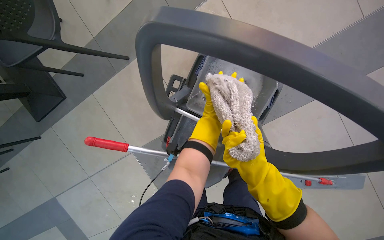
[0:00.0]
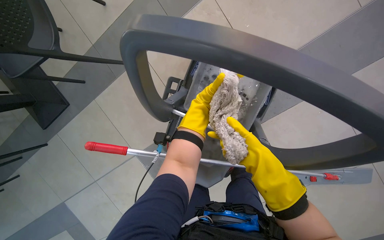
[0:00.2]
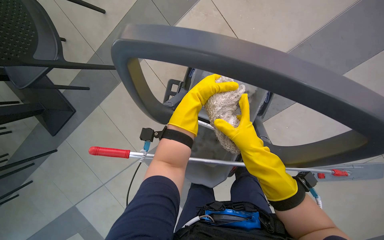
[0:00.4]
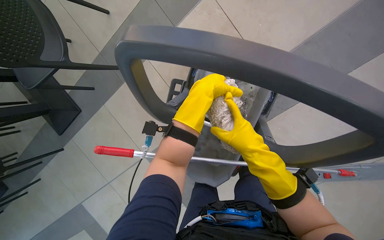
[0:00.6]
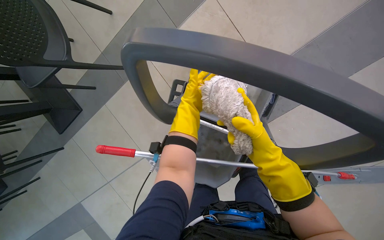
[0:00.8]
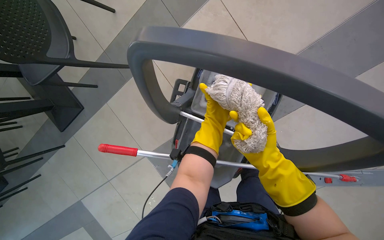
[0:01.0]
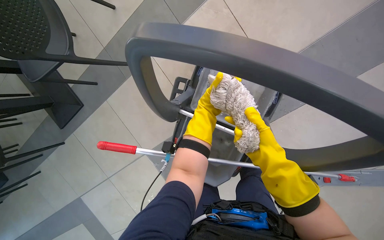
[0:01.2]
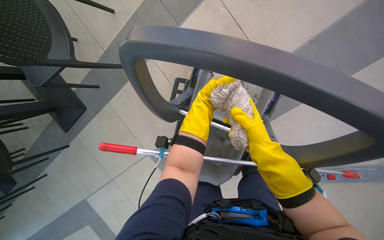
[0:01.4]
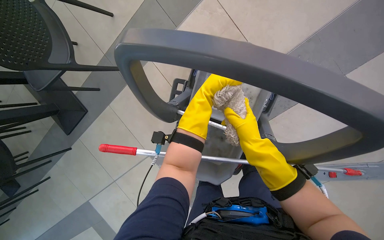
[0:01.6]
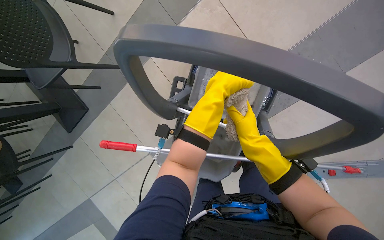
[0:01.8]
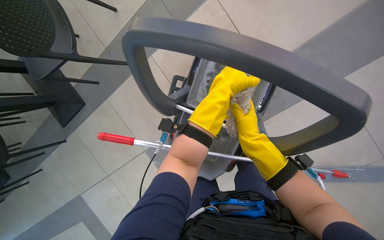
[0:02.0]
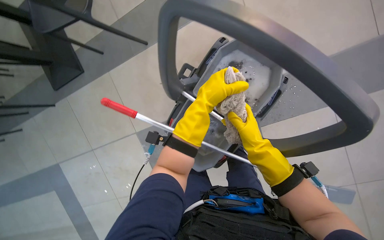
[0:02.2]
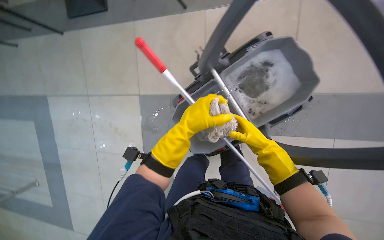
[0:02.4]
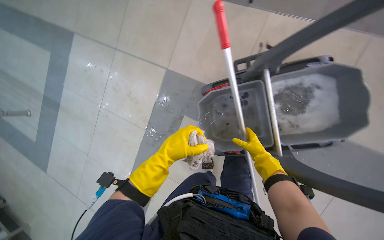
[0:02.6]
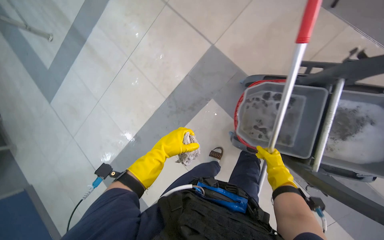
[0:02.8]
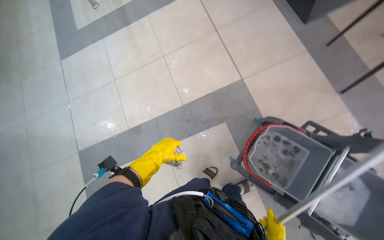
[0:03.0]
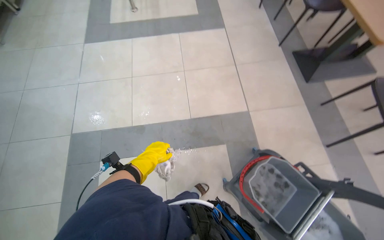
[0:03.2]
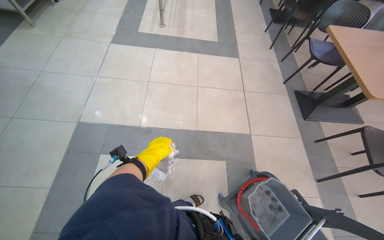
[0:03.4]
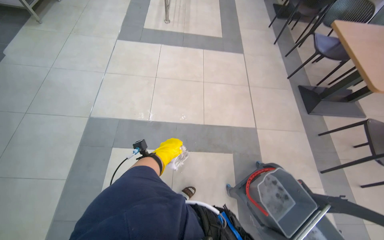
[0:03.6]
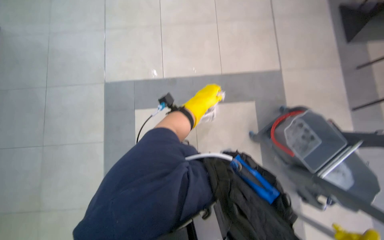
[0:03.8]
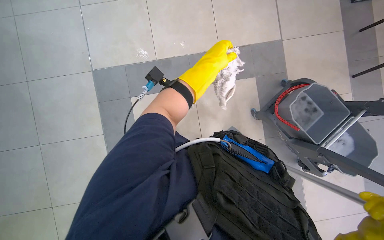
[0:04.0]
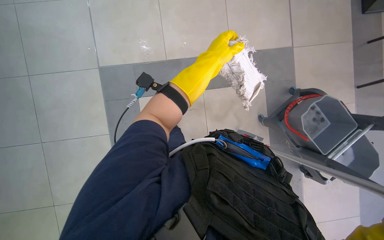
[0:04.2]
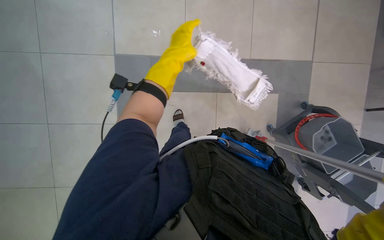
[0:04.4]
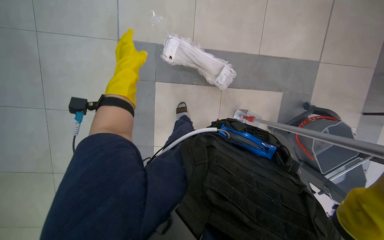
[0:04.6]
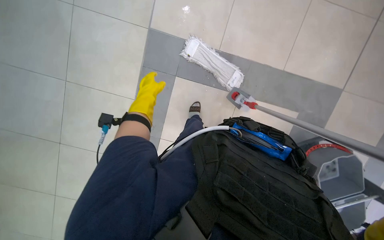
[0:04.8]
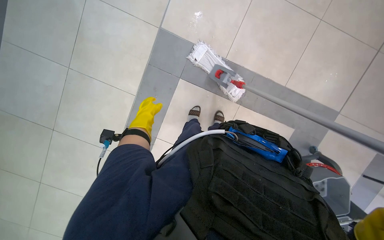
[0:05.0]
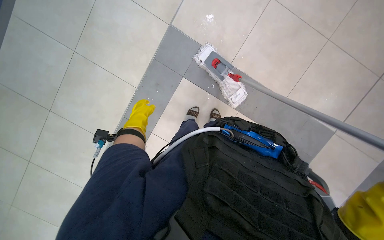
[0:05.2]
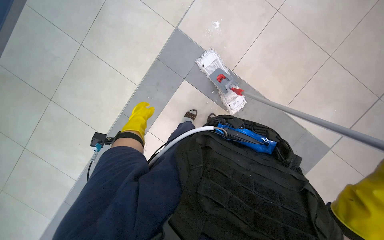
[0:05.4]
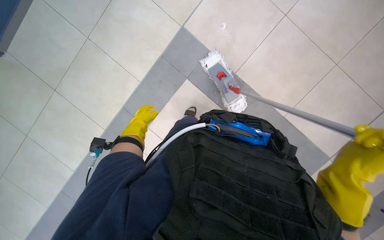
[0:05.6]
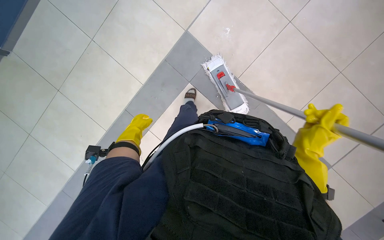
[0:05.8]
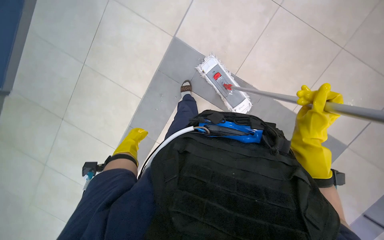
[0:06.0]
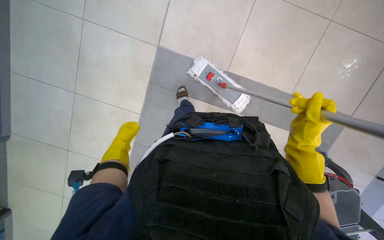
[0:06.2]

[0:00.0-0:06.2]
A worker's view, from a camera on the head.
Job: mopping floor.
The whole recording: Cleaning and wringing mop. The worker detaches the mop head, cleans and wrings it in the bucket, then reattaches it.
0:00.0 to 0:01.6: The left hand moves nearer and farther over some 15 cm, changing direction 4 times.
0:01.6 to 0:03.2: The head travels some 80 cm. The camera sweeps to the right, by about 20 degrees. Everything in view rotates some 105 degrees clockwise.
0:03.2 to 0:04.6: The wearer moves roughly 50 cm. The wearer looks roughly 25 degrees further downward.
0:04.6 to 0:06.2: The head travels about 40 cm.

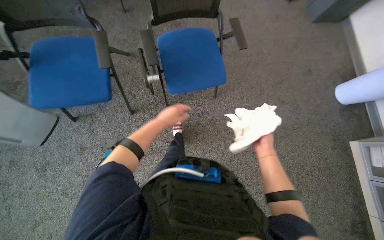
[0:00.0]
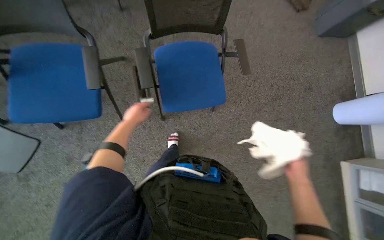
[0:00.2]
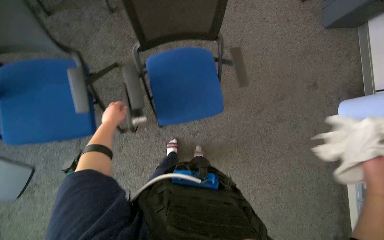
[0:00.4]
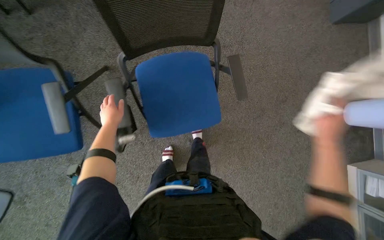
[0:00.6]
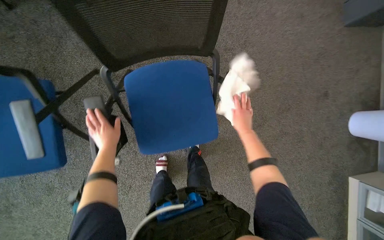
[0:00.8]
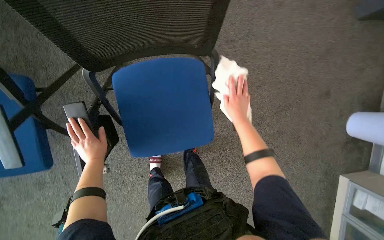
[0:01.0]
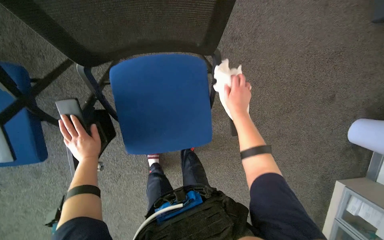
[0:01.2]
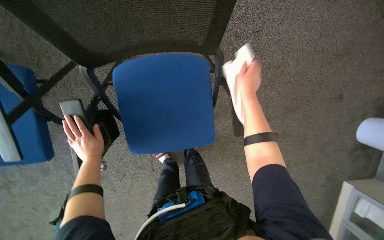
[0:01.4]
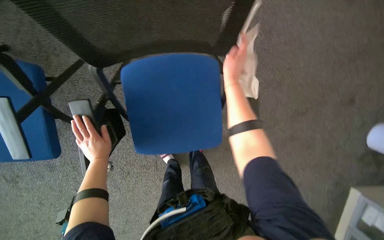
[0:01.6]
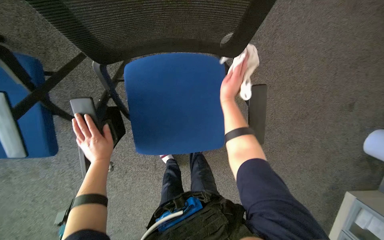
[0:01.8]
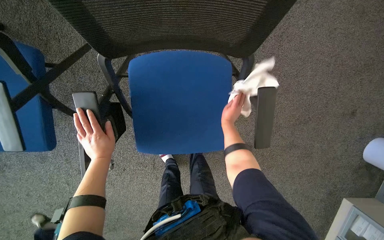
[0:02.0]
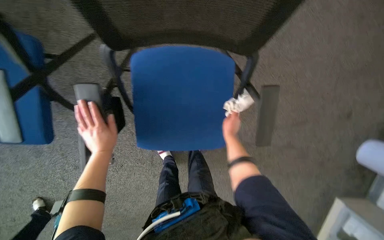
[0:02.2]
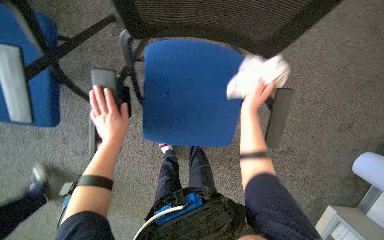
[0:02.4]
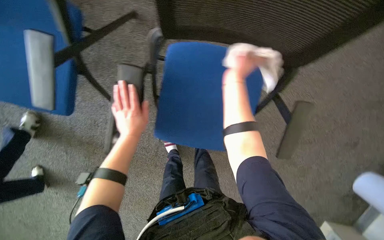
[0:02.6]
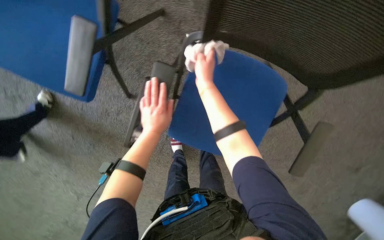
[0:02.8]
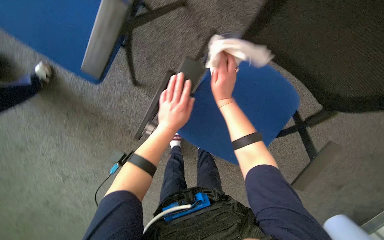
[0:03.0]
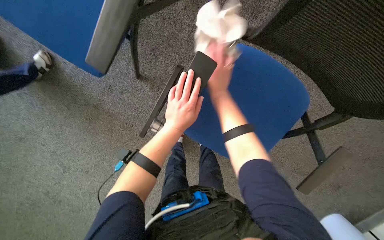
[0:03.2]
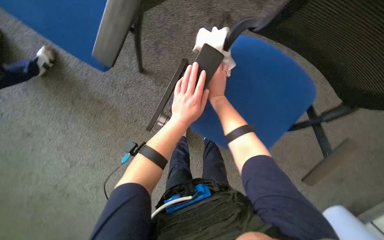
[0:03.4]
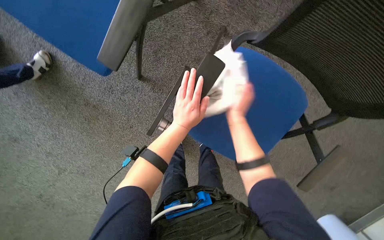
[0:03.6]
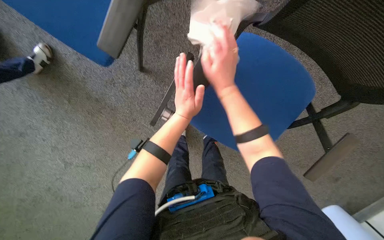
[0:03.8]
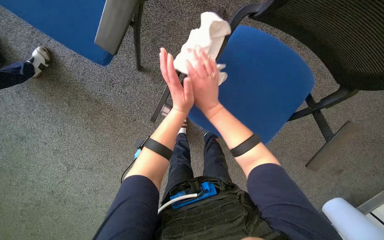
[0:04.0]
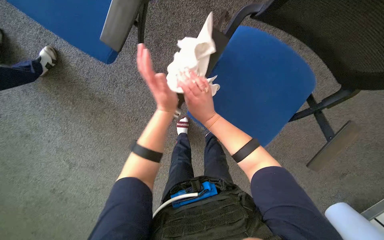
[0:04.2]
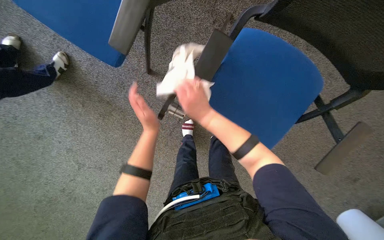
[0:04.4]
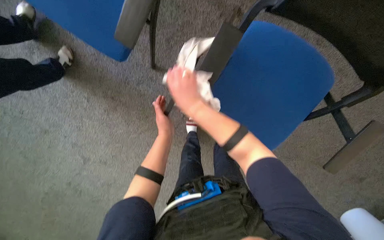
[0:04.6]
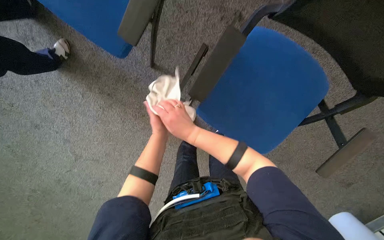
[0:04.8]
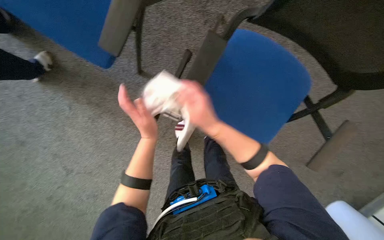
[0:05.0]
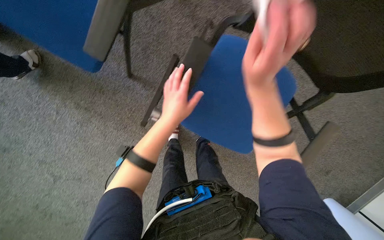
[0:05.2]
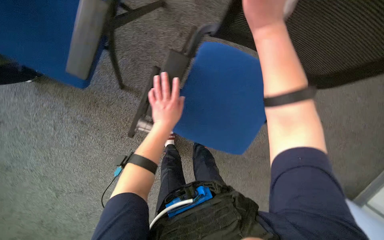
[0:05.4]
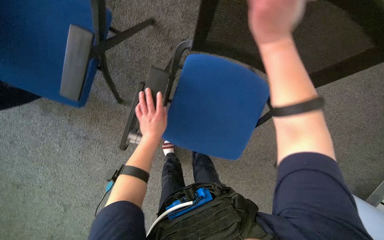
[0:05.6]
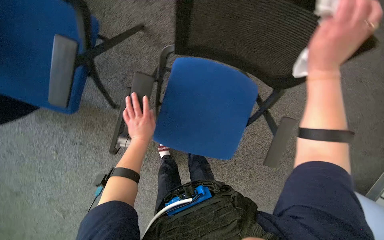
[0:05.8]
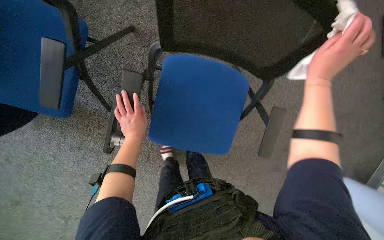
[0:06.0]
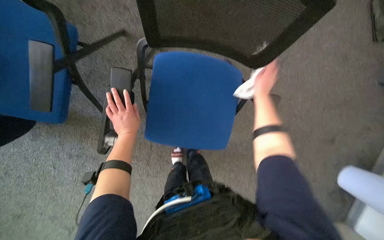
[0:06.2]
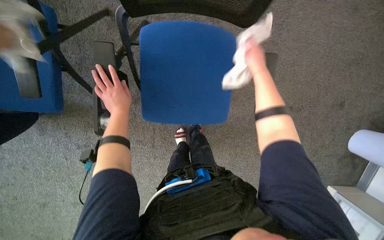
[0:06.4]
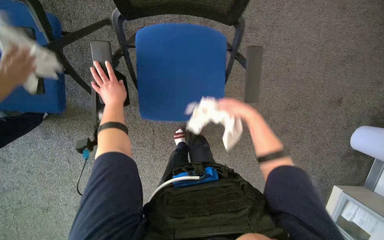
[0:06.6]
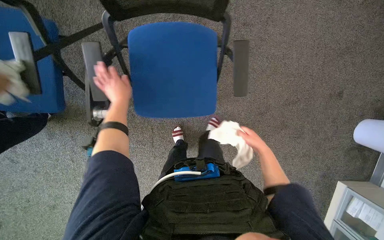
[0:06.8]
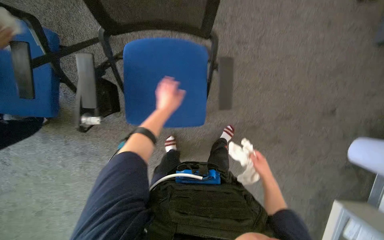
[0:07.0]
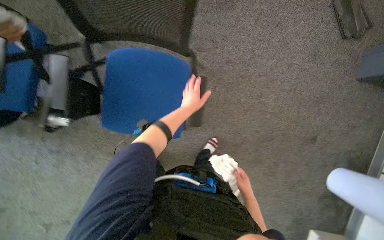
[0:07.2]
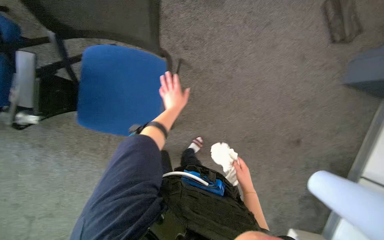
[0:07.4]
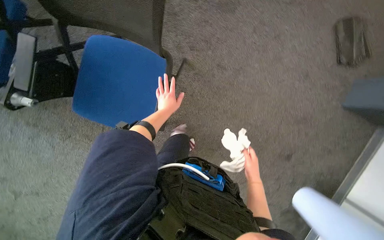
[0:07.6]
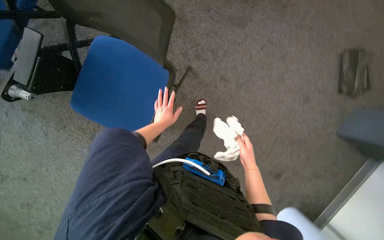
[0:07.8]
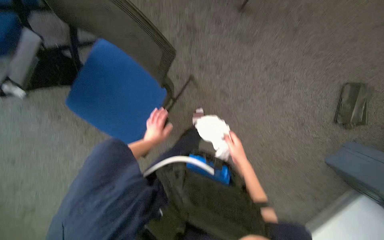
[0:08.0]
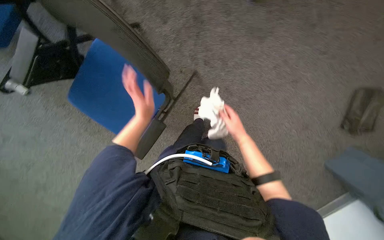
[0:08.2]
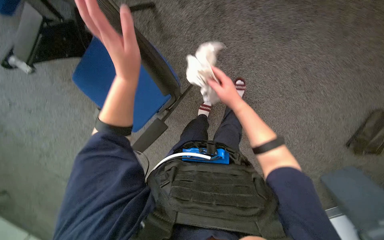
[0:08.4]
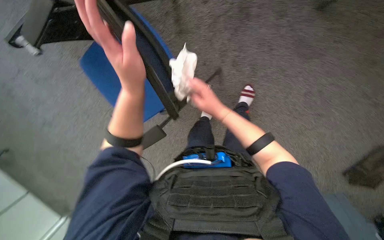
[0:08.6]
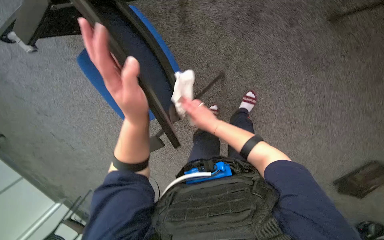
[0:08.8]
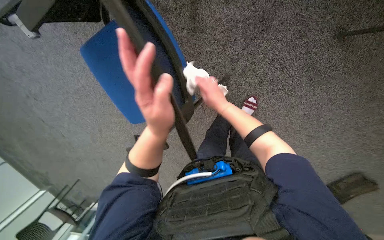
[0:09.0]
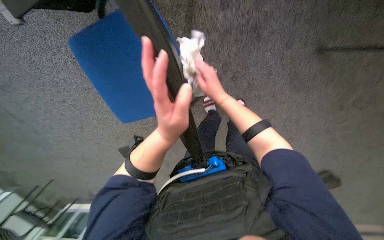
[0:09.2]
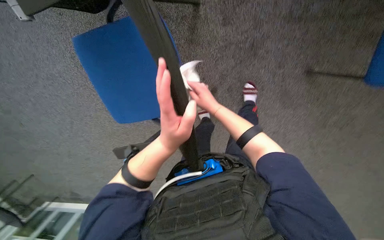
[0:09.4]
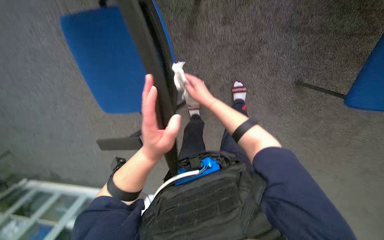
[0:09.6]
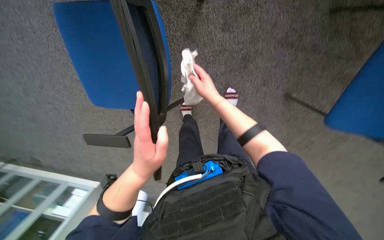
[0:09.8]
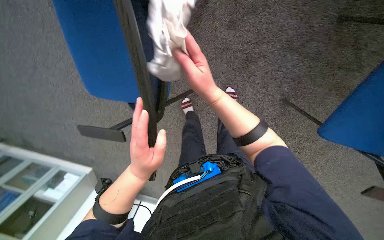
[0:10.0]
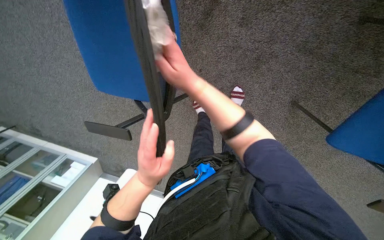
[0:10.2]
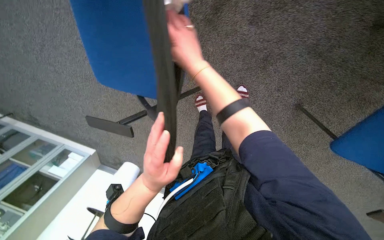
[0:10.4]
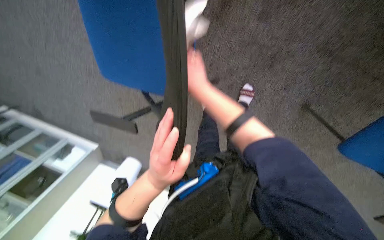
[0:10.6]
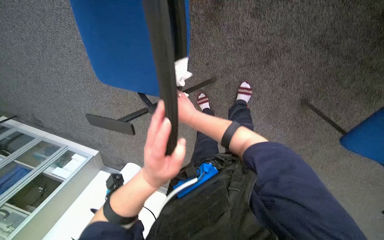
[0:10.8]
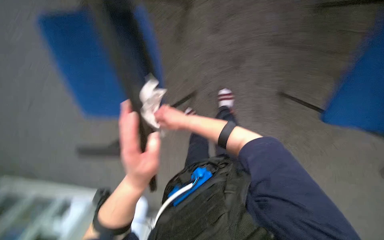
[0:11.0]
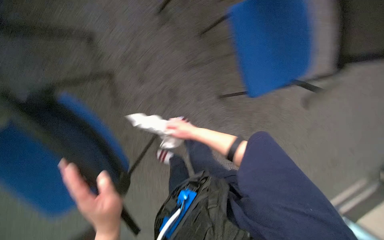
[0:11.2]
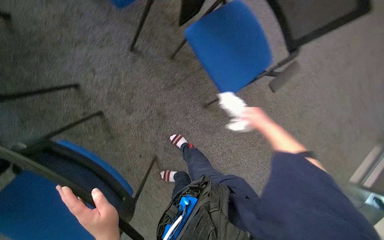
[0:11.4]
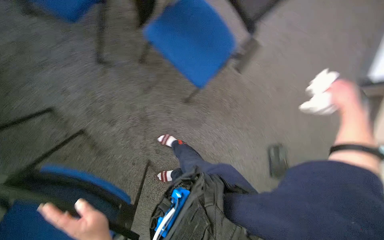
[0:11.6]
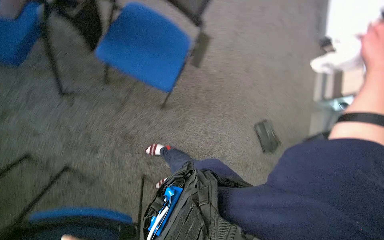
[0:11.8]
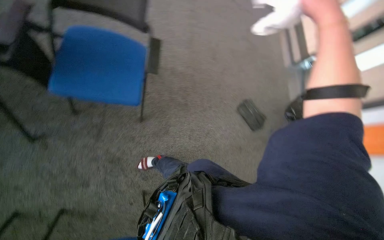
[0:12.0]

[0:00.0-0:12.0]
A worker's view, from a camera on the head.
Job: wiping surfaces.
The whole recording: Wiping chairs. The worker wipes the seats, armrests, and backrests of multiple chairs.
0:00.0 to 0:01.6: The wearer moves about 40 cm.
0:01.6 to 0:03.0: The scene rotates clockwise by approximately 35 degrees.
0:03.0 to 0:04.4: The left hand heads to the left, covering roughly 15 cm, while the right hand goes approximately 20 cm to the left and down the picture.
0:04.4 to 0:06.0: The right hand goes about 50 cm to the right.
0:06.0 to 0:07.6: The head travels to the right, about 50 cm.
0:07.6 to 0:09.0: The wearer moves roughly 50 cm. The wearer looks approximately 20 degrees further downward. The scene rotates clockwise by some 40 degrees.
0:09.0 to 0:10.4: The camera is aimed roughly 15 degrees further to the right. The scene turns about 30 degrees clockwise in the picture. The right hand is displaced up the picture and nearer to the camera by some 25 cm.
0:10.4 to 0:12.0: The wearer moves approximately 50 cm. The scene turns about 70 degrees counterclockwise in the picture.
